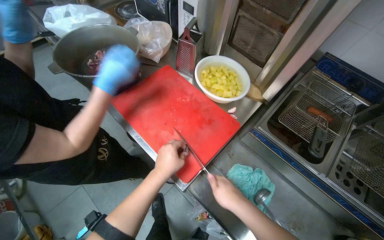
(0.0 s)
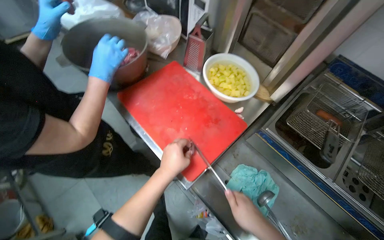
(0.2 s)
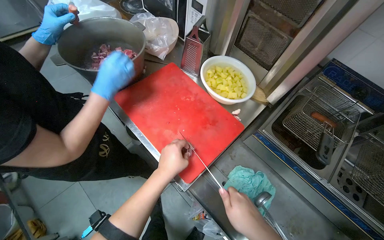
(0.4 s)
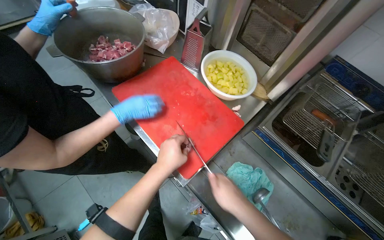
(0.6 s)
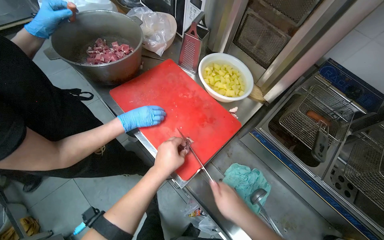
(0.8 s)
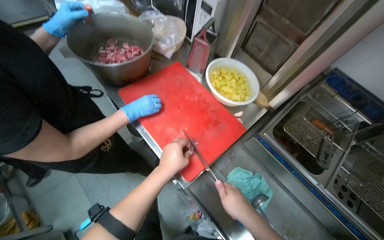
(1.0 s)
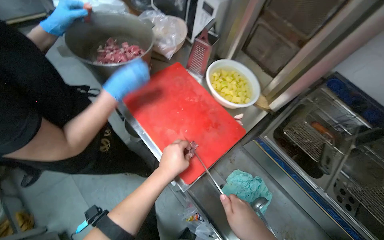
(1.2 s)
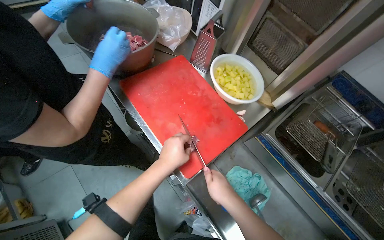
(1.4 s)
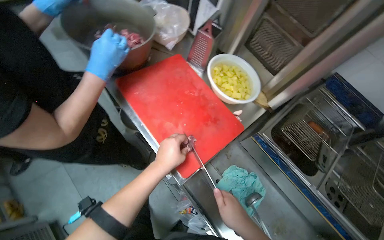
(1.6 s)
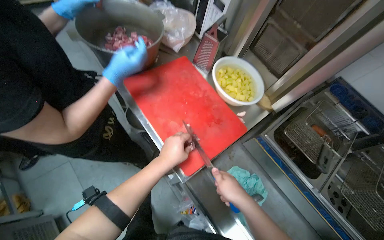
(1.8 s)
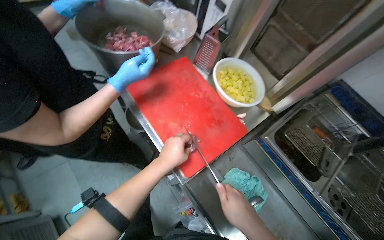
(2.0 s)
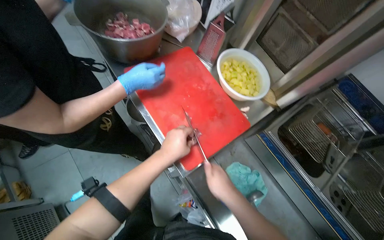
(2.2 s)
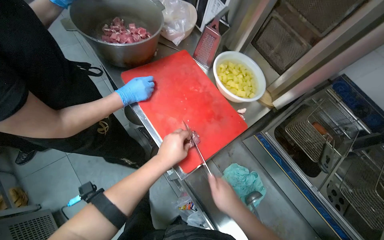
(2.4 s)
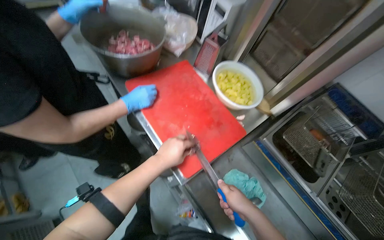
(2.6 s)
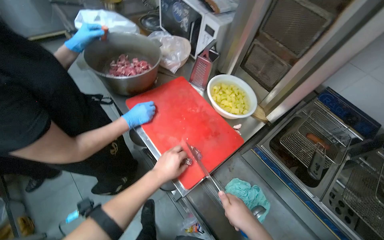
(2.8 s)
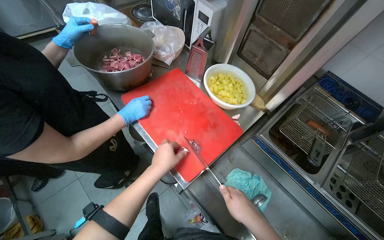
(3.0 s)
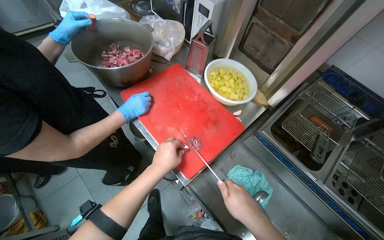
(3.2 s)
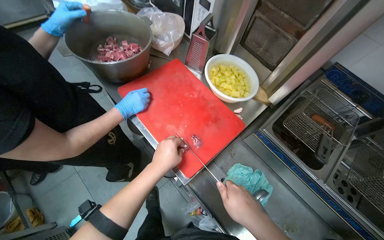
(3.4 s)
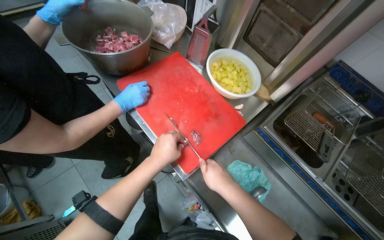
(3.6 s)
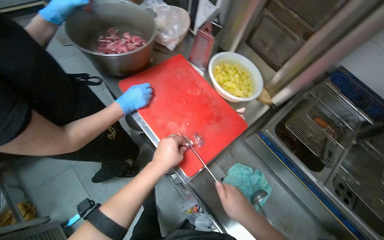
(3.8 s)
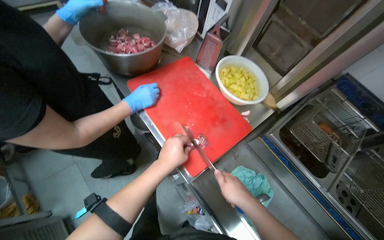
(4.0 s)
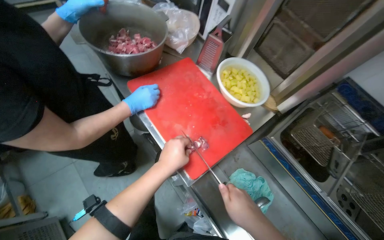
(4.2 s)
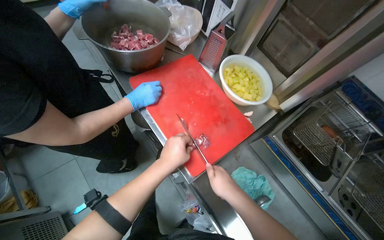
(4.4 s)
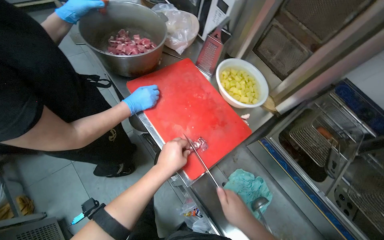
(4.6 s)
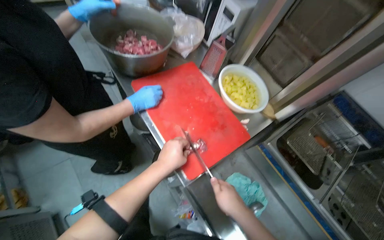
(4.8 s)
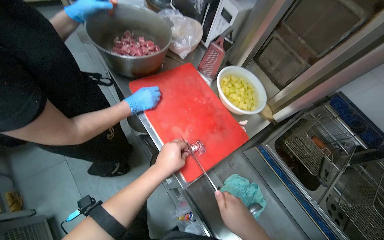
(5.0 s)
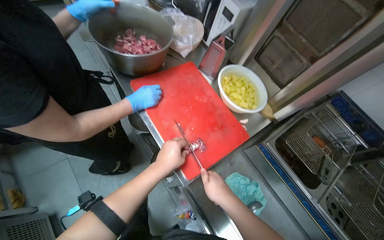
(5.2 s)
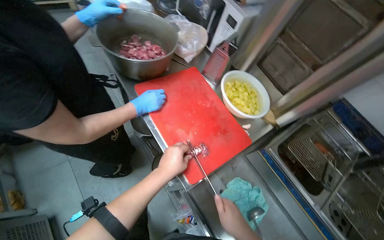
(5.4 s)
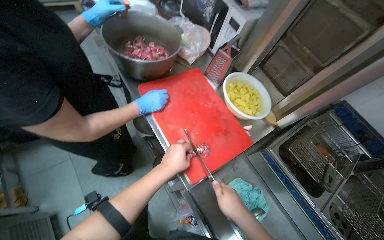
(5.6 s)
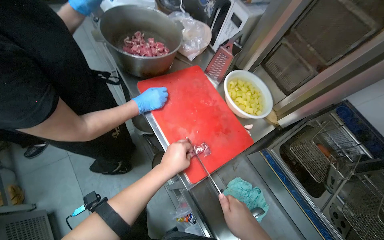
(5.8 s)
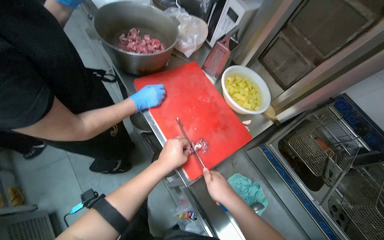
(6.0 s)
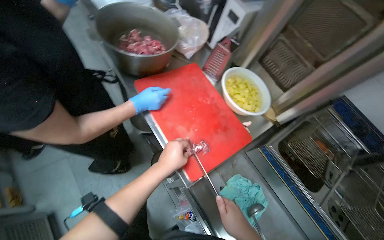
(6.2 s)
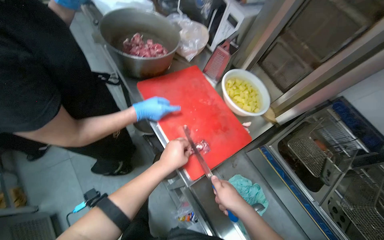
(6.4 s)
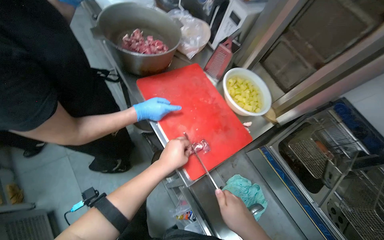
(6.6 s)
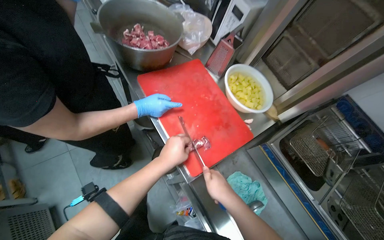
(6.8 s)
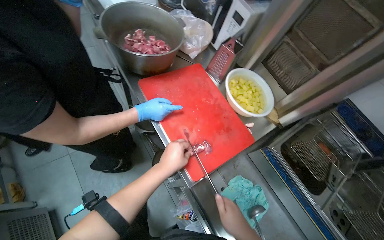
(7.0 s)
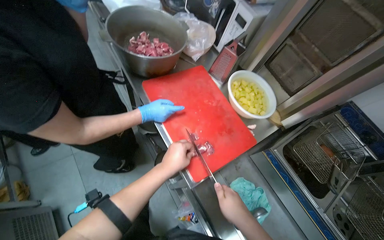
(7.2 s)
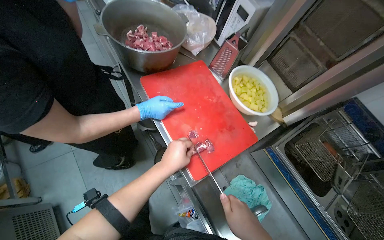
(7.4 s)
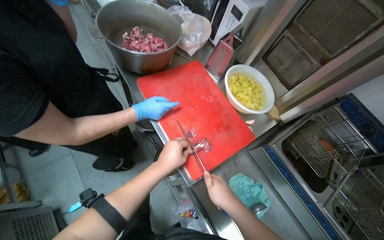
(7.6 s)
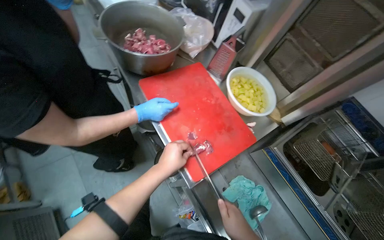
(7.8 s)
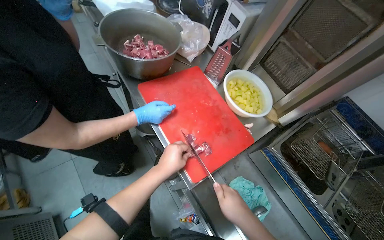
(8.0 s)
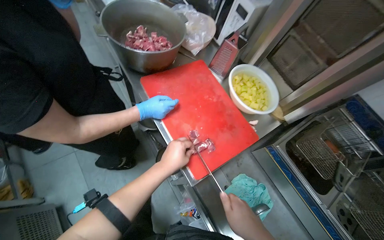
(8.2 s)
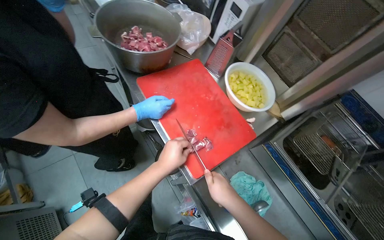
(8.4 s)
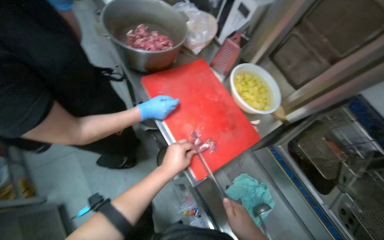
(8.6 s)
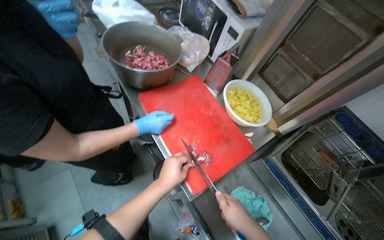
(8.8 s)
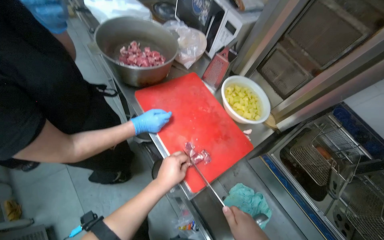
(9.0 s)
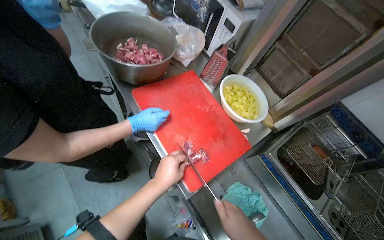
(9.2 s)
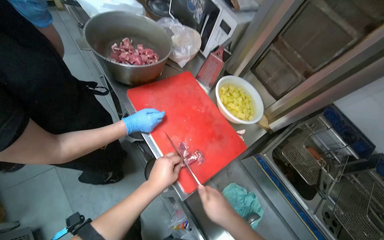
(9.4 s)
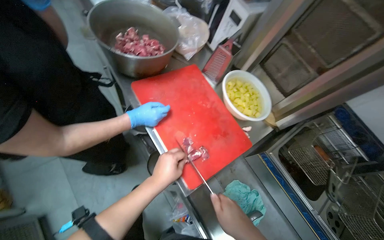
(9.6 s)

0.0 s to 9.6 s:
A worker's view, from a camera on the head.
Job: preparing food.
The whole recording: Cutting meat on chopping board. The worker continues cutting pieces of meat on a red chopping board with a knife.
0.0 to 4.8 s: The hands are busy where they are.
4.8 to 8.0 s: The hands make small movements and keep their place.

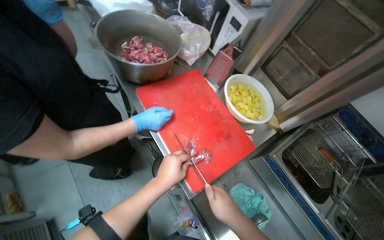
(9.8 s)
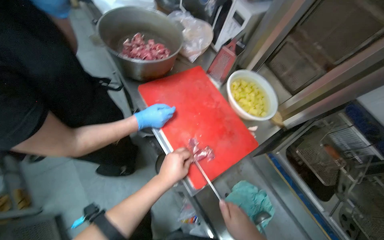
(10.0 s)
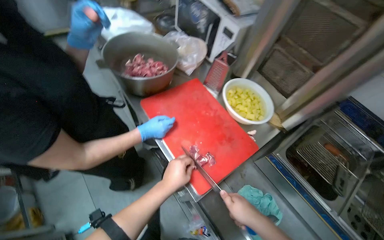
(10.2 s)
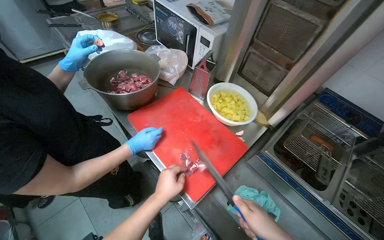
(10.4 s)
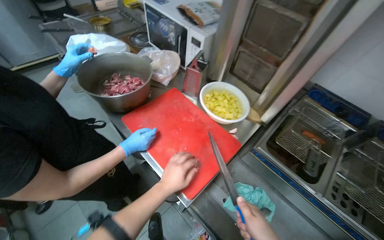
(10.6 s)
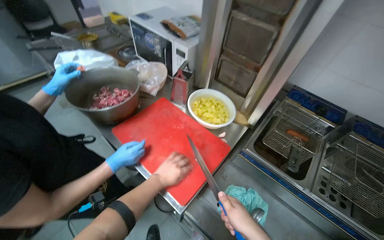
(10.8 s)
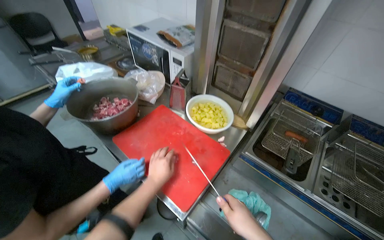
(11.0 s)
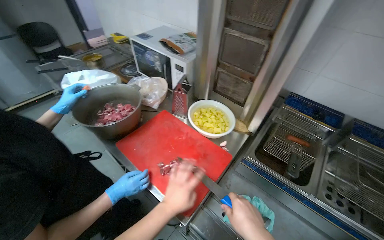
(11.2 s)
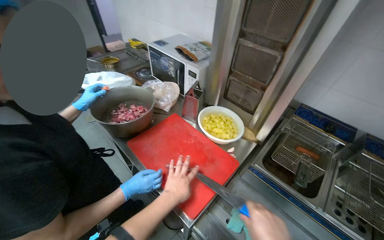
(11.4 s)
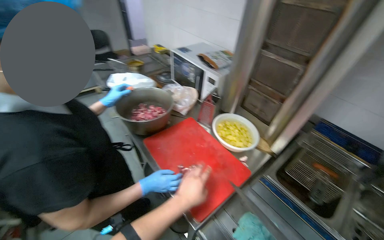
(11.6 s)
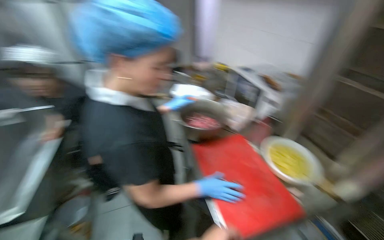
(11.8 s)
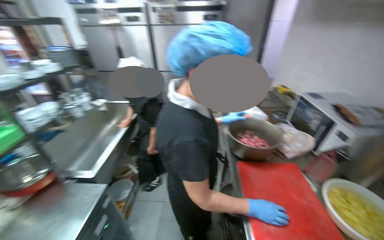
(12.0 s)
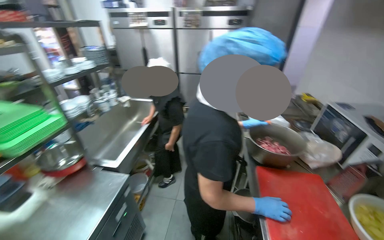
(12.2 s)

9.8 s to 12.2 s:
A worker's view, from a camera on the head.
Job: preparing food.
The whole recording: Cutting meat on chopping board. The worker continues cutting pieces of meat on a red chopping board with a knife.
11.0 to 12.2 s: The wearer's head swings about 60 degrees to the left. The camera pitches upward, by some 20 degrees.

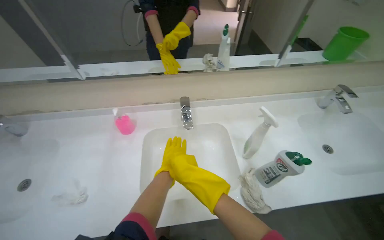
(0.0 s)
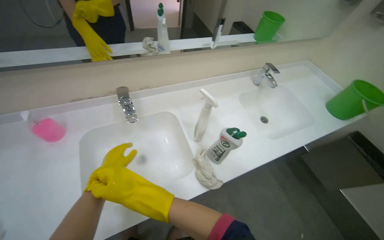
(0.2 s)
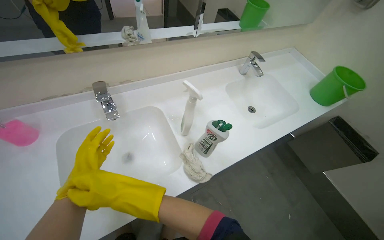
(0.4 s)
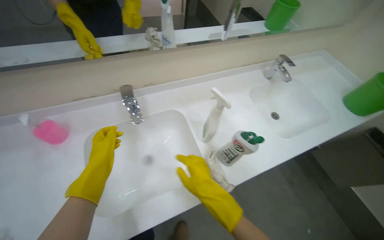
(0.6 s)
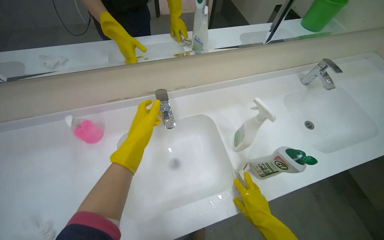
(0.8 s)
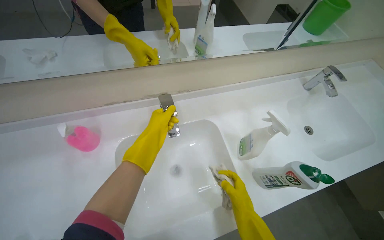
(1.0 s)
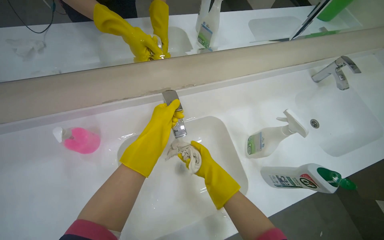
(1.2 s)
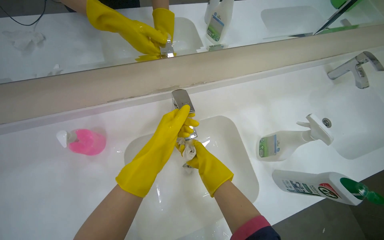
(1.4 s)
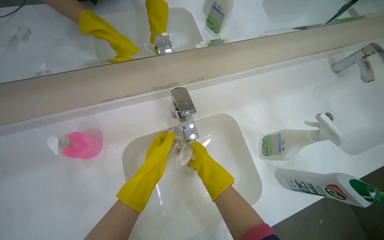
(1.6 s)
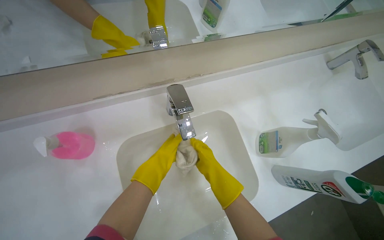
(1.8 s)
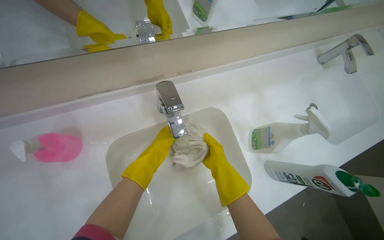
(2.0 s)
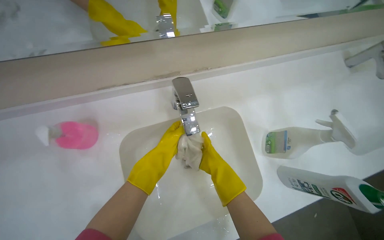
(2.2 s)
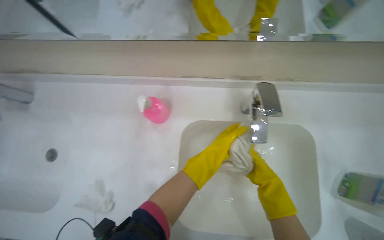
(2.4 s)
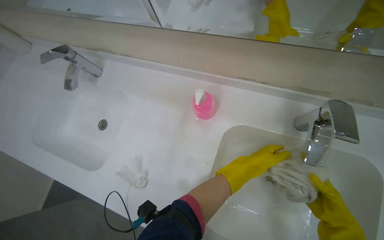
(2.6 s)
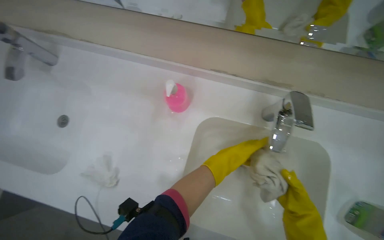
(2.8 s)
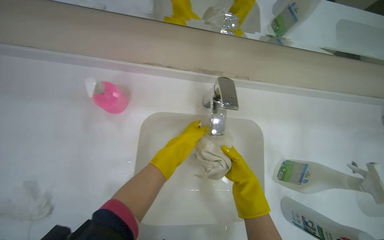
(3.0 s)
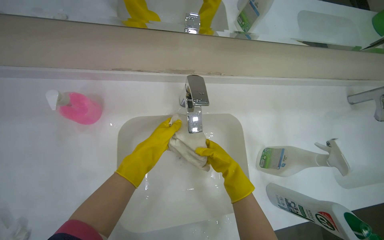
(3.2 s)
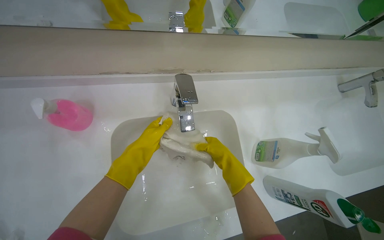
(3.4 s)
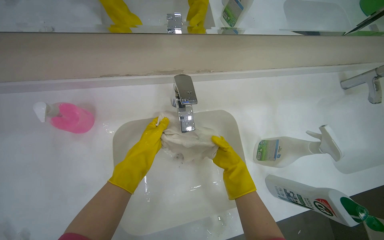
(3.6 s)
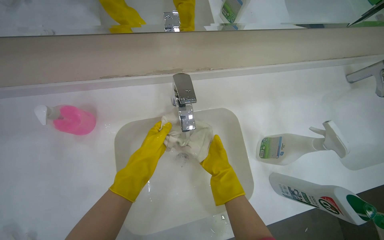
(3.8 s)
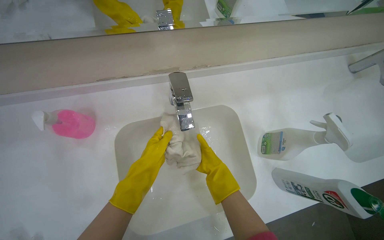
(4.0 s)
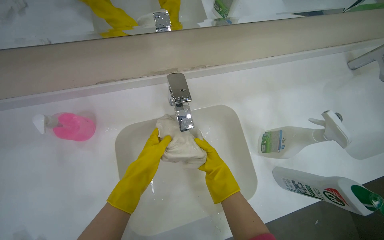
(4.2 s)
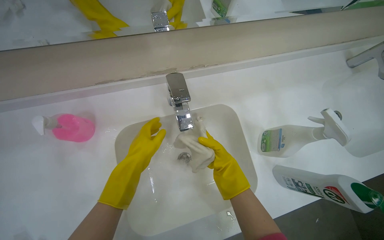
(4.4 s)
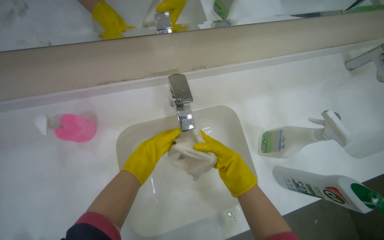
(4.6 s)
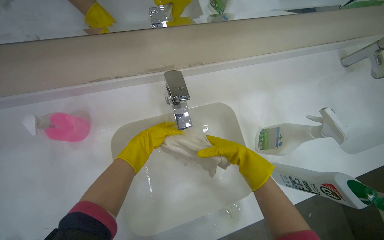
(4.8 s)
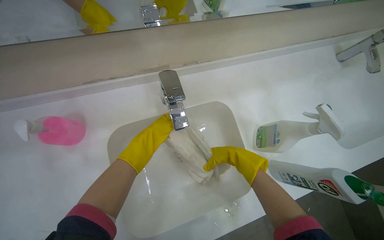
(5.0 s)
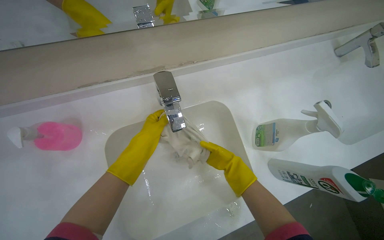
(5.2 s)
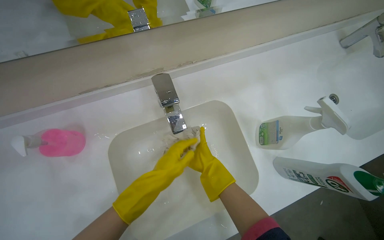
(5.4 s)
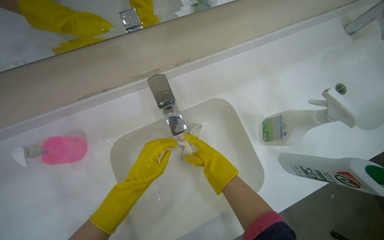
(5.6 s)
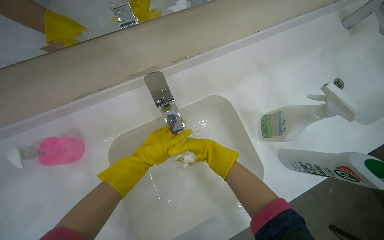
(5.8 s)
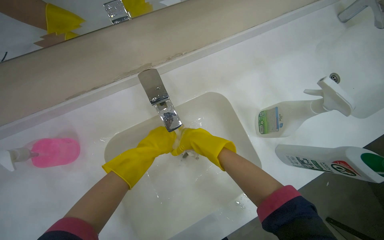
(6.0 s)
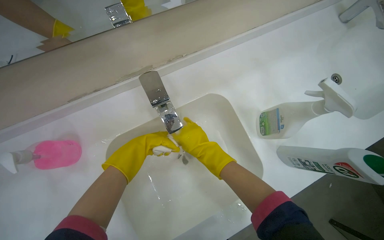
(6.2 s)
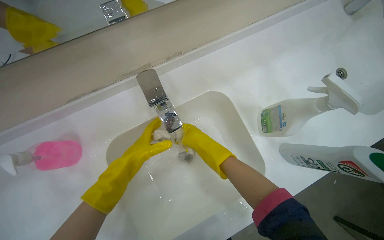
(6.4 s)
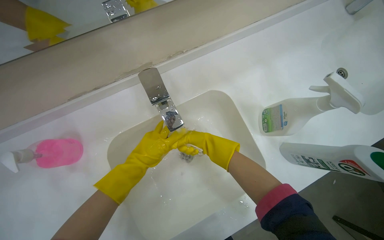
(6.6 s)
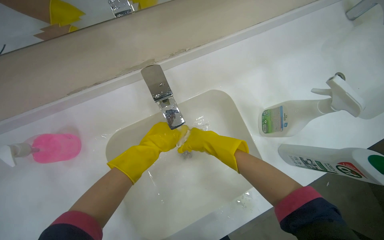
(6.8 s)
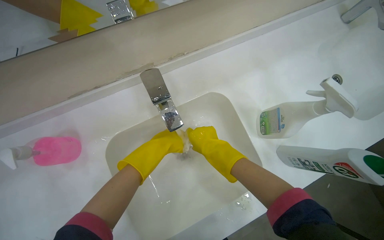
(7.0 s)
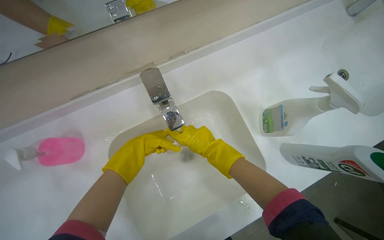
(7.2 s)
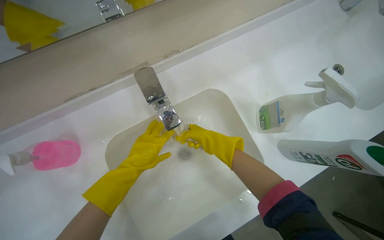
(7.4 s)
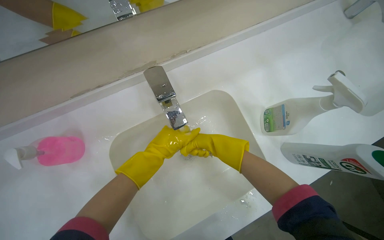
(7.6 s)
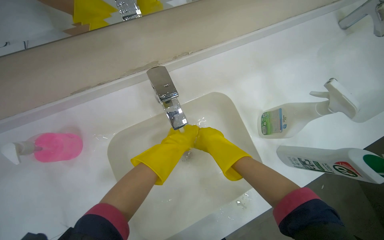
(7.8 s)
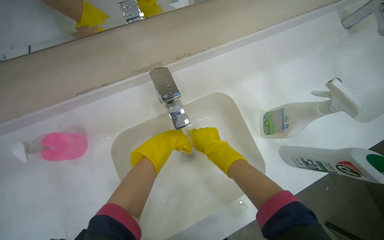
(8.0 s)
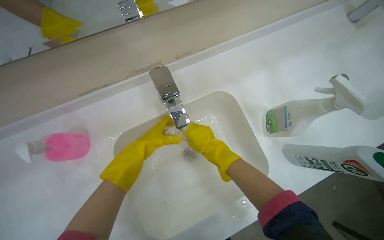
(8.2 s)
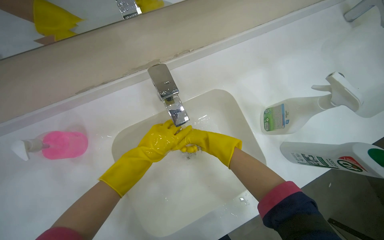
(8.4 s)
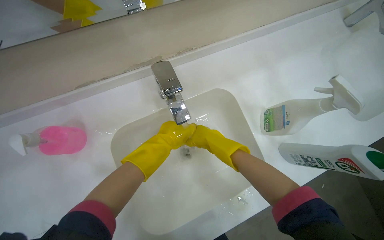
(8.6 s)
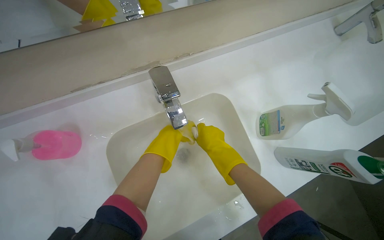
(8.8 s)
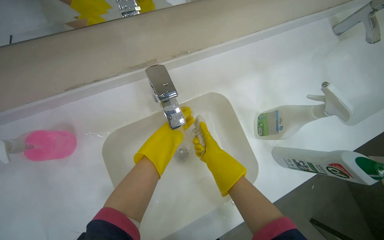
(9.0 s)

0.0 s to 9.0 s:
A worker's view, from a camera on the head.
Job: preparing cleaning supplies.
The whole recording: Washing cleaning cloth. The worker washes a cleaning cloth in the sink.
0.0 to 1.6 s: The view tips downward by roughly 20 degrees.
3.0 to 4.4 s: The right hand heads to the left, covering roughly 10 cm.
6.0 to 7.6 s: The right hand moves nearer and farther over about 20 cm, changing direction 3 times.
7.6 to 9.0 s: The right hand goes nearer and farther, approximately 25 cm each way, reversing 2 times.
